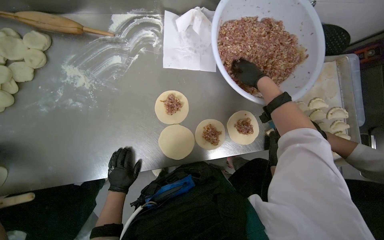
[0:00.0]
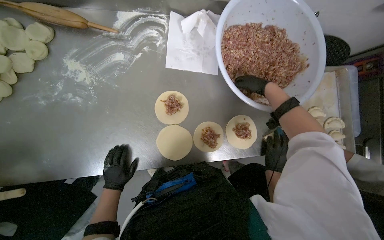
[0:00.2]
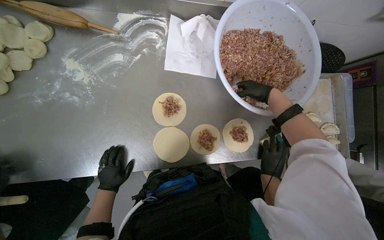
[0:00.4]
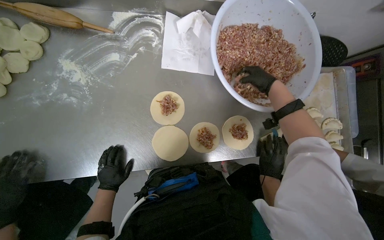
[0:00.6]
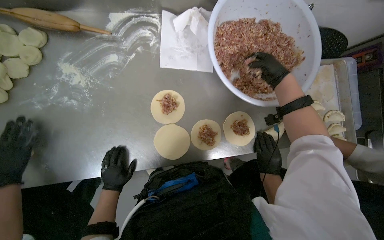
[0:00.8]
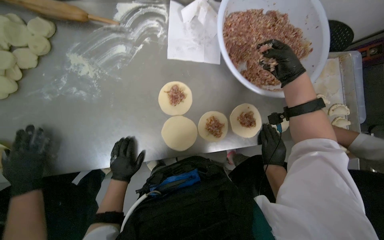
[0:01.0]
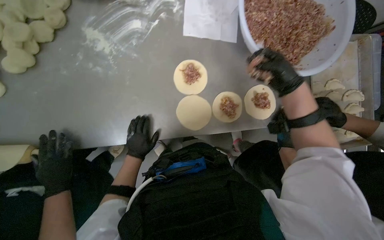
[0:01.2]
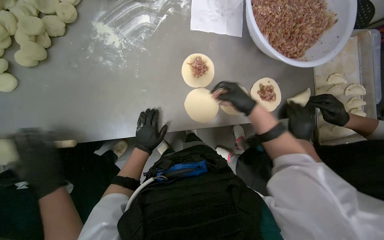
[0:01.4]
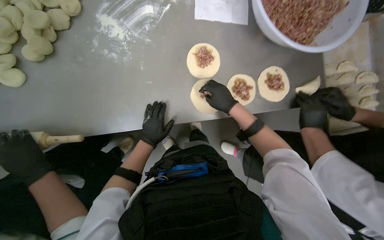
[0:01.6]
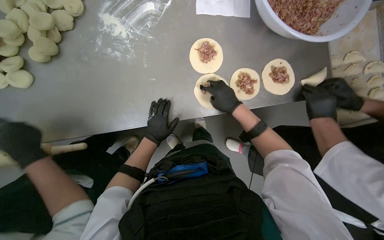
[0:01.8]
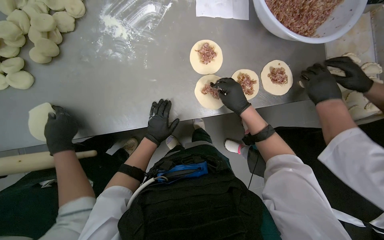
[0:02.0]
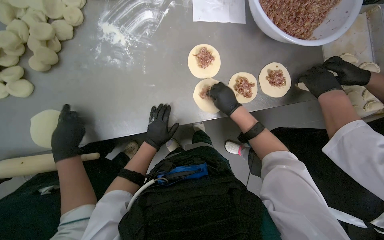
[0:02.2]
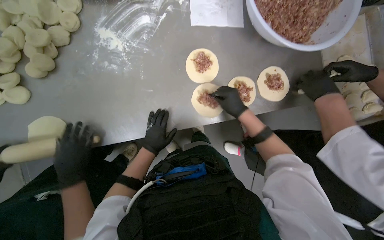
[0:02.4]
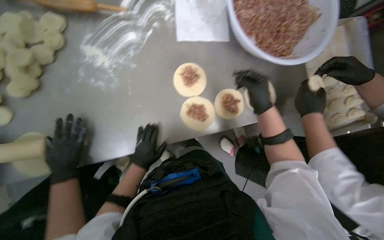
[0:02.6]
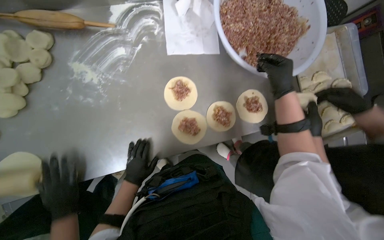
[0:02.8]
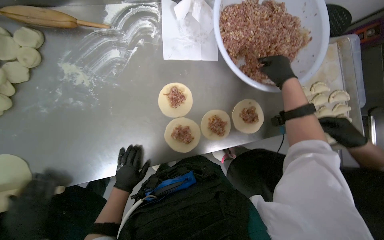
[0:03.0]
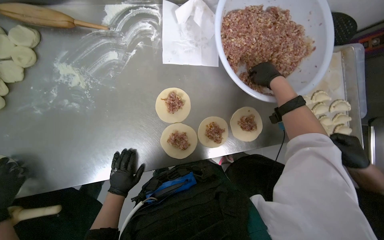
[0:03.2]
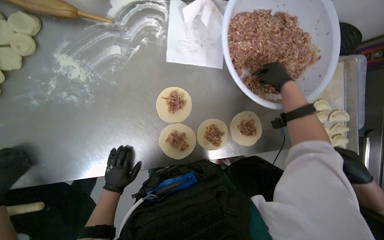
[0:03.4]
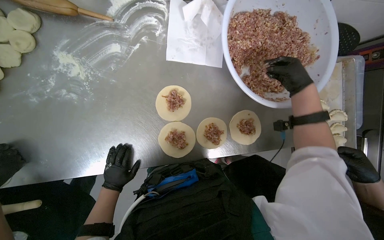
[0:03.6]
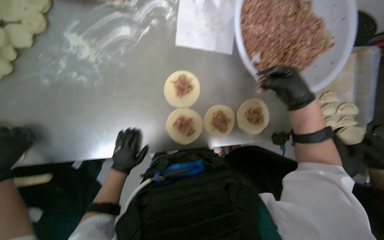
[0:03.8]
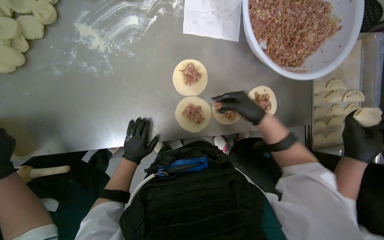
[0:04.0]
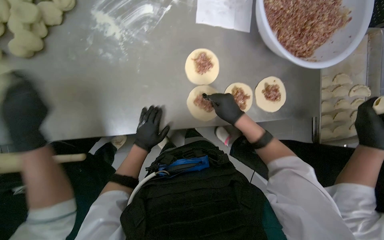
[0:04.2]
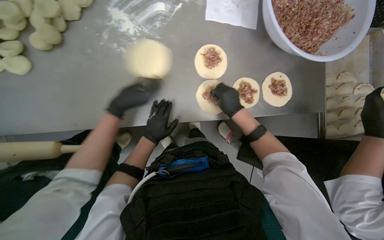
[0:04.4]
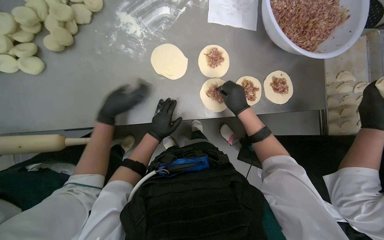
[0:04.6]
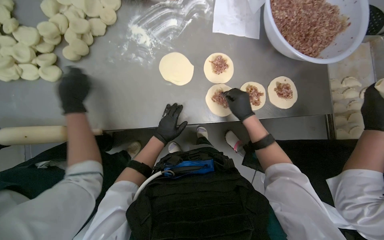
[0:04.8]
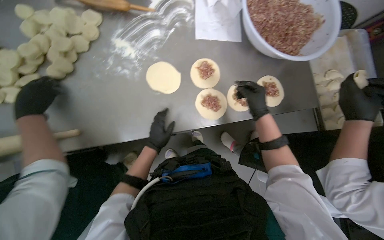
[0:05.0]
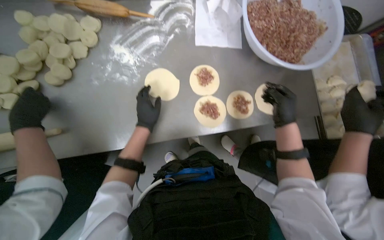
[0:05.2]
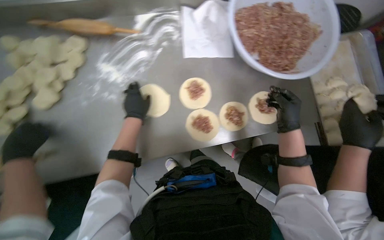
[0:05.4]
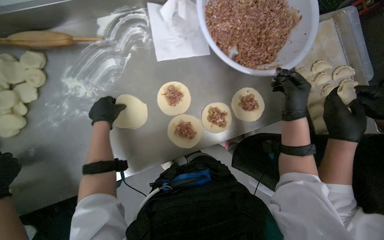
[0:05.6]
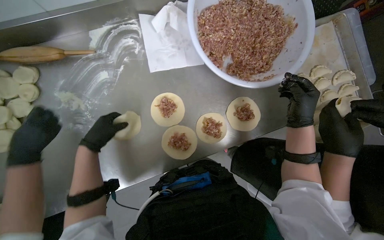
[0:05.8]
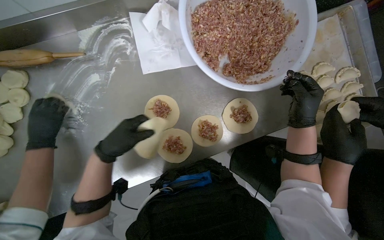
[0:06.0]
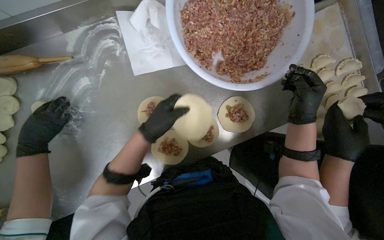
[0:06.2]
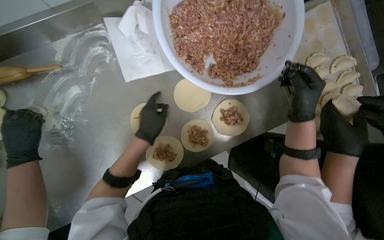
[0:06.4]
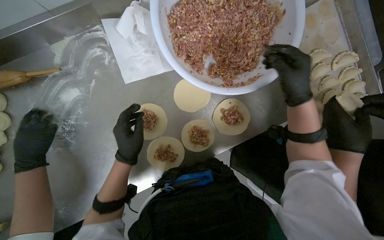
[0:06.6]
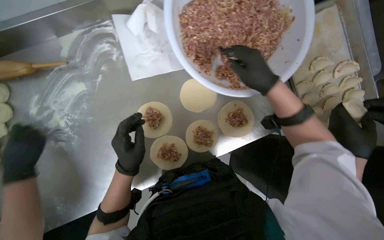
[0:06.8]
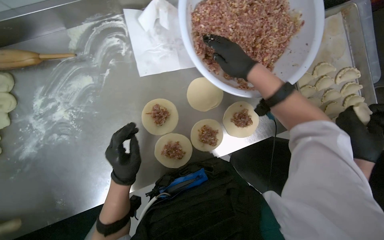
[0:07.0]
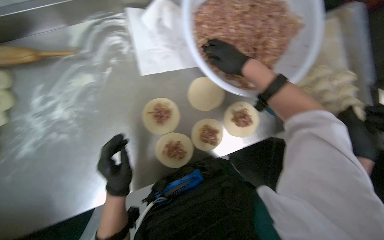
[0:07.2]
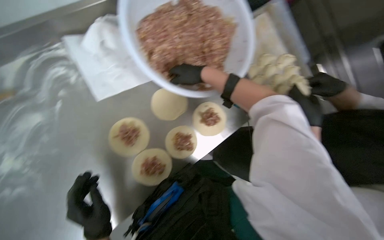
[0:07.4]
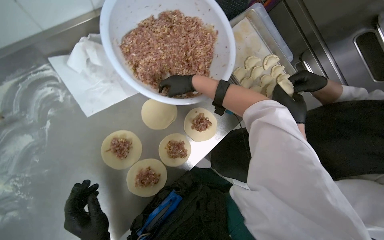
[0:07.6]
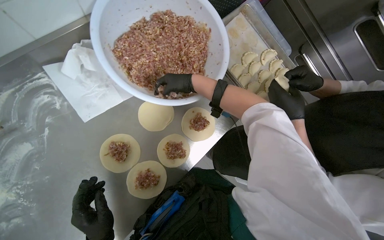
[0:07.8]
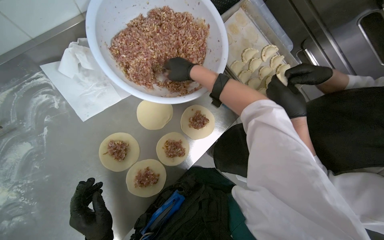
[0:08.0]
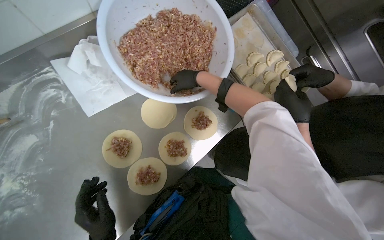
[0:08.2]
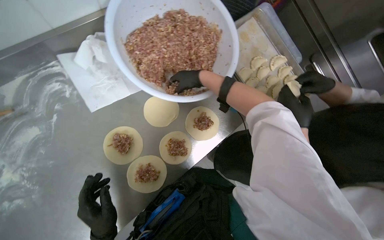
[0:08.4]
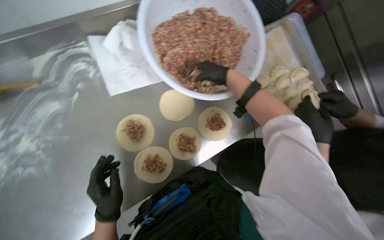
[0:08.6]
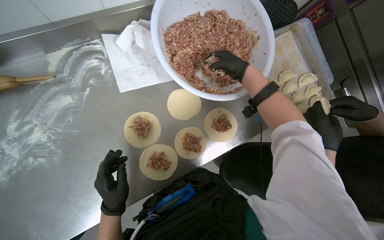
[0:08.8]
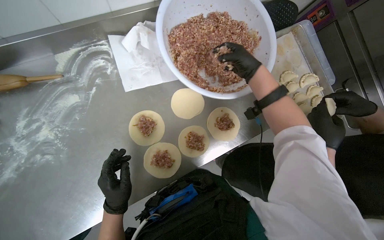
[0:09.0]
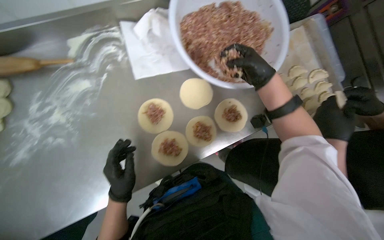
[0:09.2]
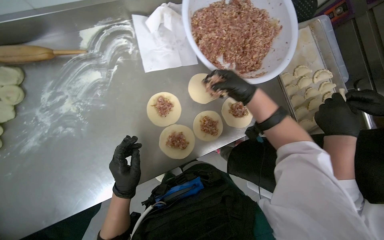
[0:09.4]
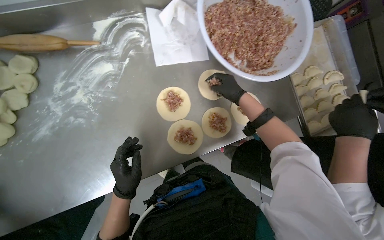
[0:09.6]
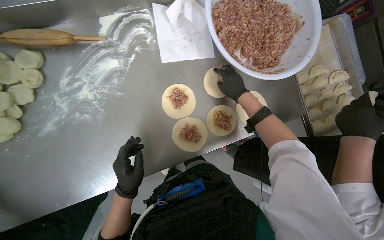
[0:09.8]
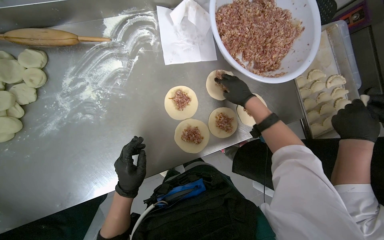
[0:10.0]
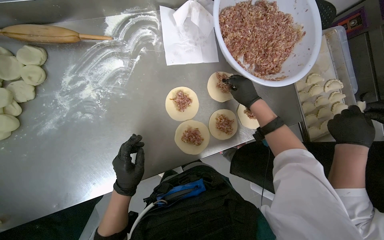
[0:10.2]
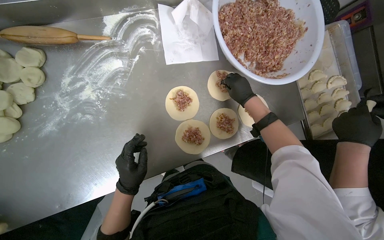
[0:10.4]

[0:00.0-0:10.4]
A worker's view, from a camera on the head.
Job: preparing food.
The whole recording: Placing meat filling onto dough circles. The worker places meat filling onto the prepared dough circles.
0:00.0 to 0:01.4: The right hand moves down the picture and to the left, approximately 30 cm.
0:01.4 to 0:03.0: The right hand goes some 25 cm up the picture and to the right.
0:03.0 to 0:04.4: The right hand is displaced to the left and down the picture by some 35 cm.
0:04.4 to 0:06.0: The right hand shifts roughly 30 cm to the right, while the left hand heads nearer to the camera, covering some 10 cm.
0:06.0 to 0:07.4: The head turns to the right by roughly 20 degrees. The left hand shifts approximately 10 cm down the picture. The right hand goes some 20 cm up the picture and to the left.
0:09.0 to 0:10.4: The right hand travels down the picture and farther from the camera by approximately 15 cm.

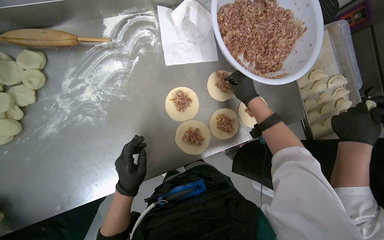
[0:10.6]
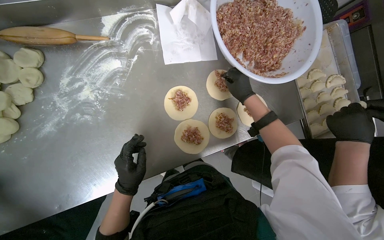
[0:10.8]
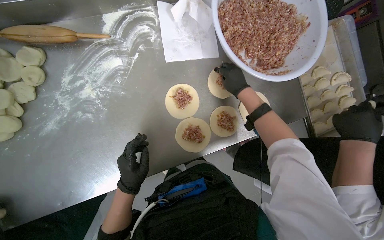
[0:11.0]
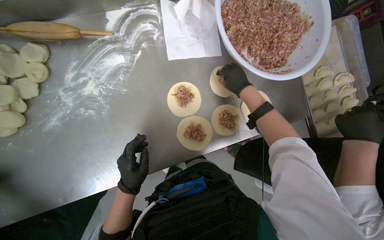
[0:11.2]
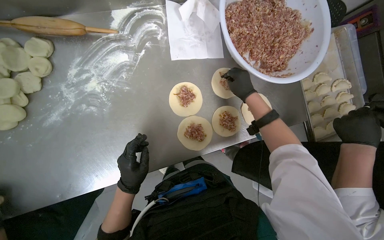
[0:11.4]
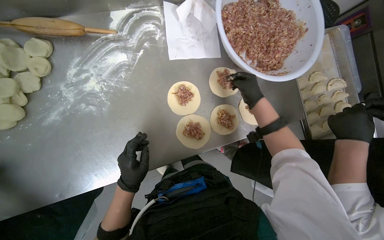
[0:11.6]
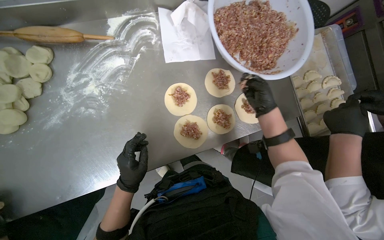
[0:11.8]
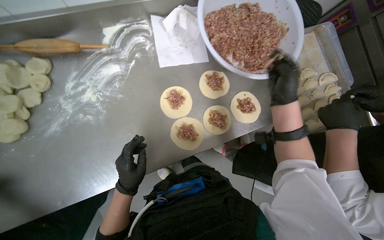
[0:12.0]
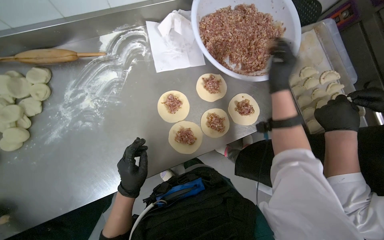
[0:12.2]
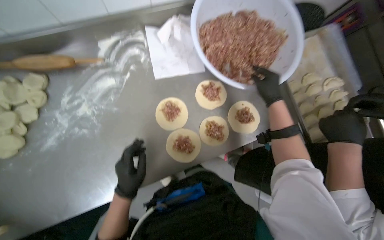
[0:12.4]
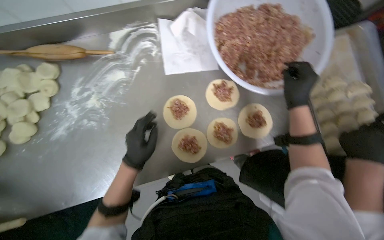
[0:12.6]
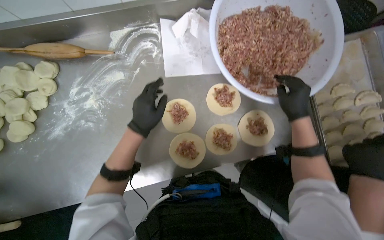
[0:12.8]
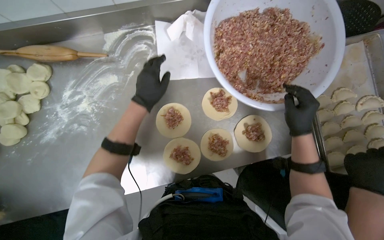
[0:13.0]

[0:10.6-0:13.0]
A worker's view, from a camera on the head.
Job: preparing food.
The whole recording: Placing meat filling onto dough circles. The worker places meat filling onto the prepared dough circles.
0:10.6 to 0:11.8: The hands make small movements and keep their place.
0:11.8 to 0:13.0: The right hand heads to the right, covering about 10 cm; the left hand travels up the picture by roughly 30 cm.

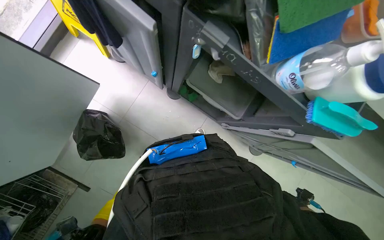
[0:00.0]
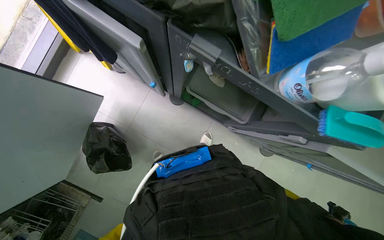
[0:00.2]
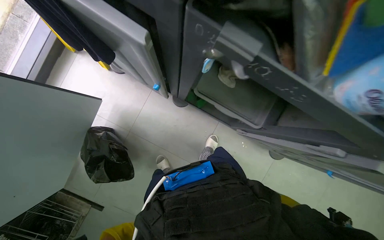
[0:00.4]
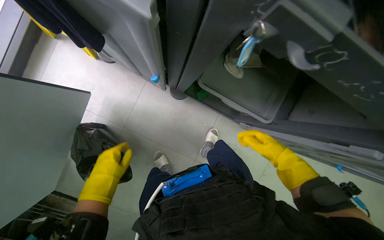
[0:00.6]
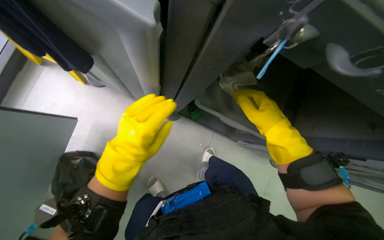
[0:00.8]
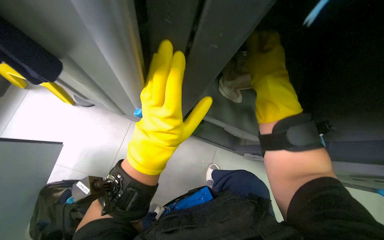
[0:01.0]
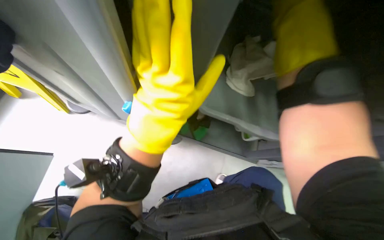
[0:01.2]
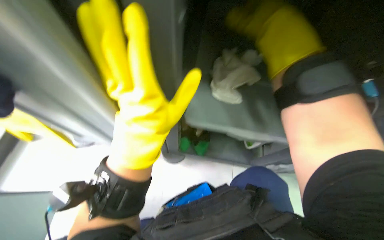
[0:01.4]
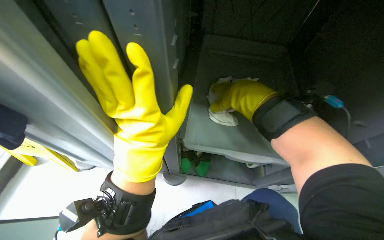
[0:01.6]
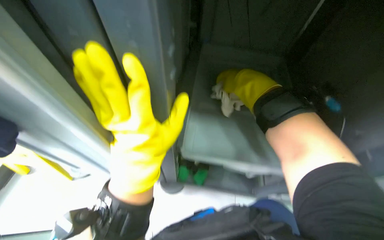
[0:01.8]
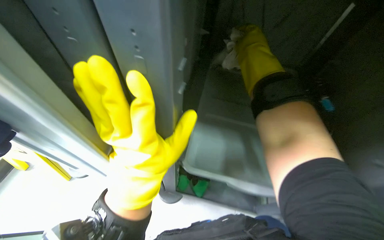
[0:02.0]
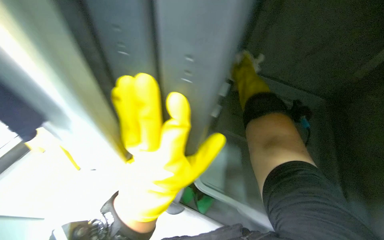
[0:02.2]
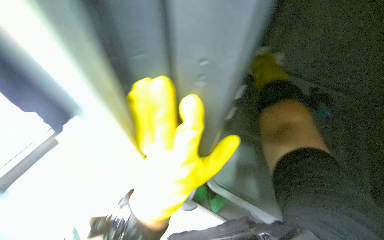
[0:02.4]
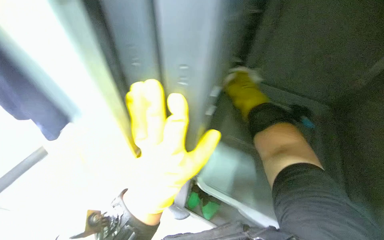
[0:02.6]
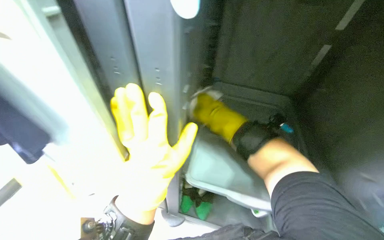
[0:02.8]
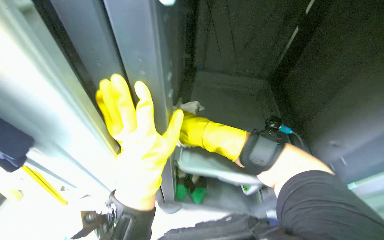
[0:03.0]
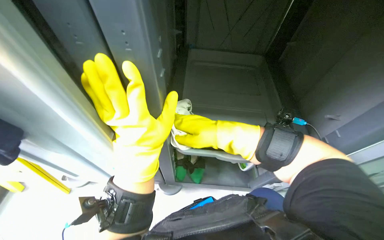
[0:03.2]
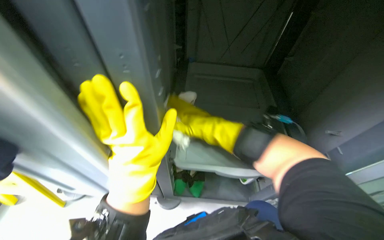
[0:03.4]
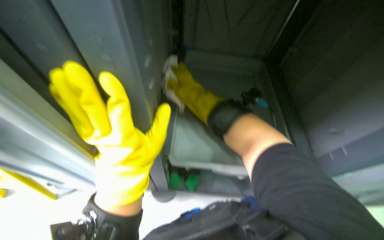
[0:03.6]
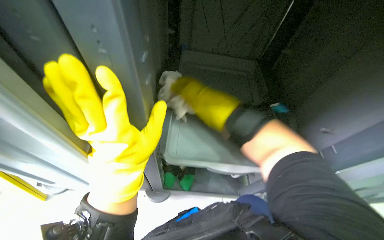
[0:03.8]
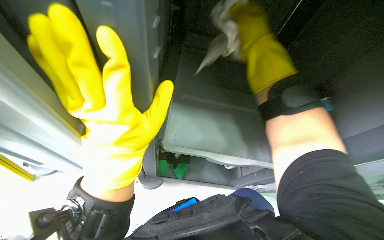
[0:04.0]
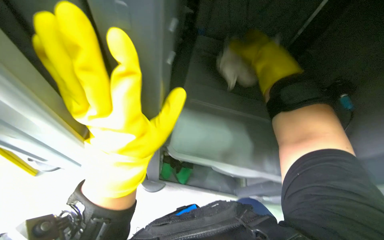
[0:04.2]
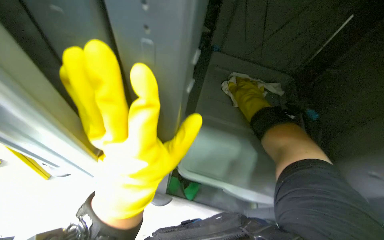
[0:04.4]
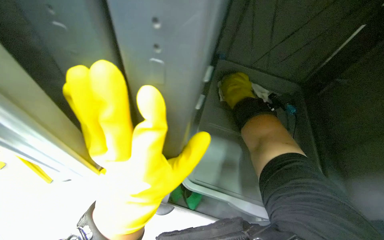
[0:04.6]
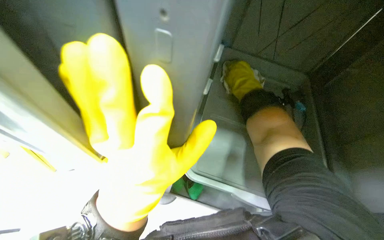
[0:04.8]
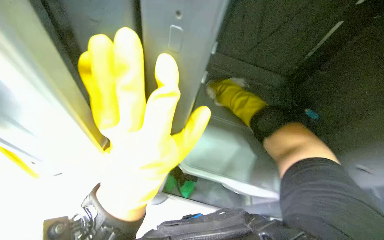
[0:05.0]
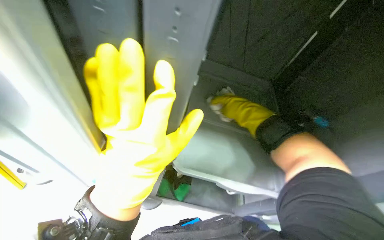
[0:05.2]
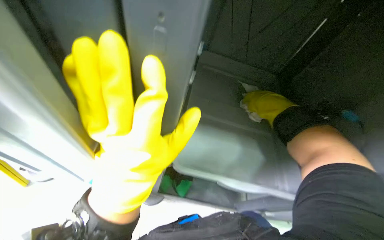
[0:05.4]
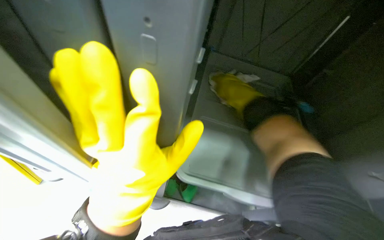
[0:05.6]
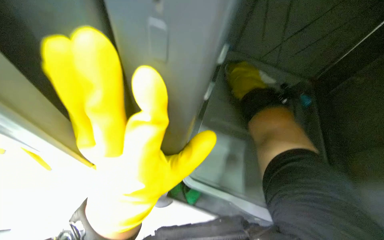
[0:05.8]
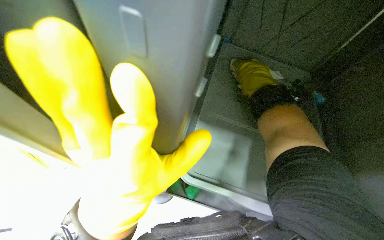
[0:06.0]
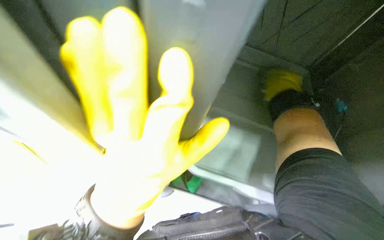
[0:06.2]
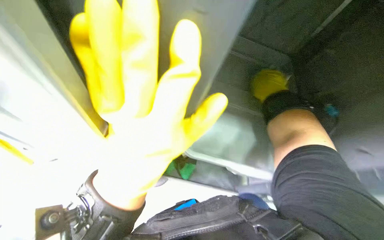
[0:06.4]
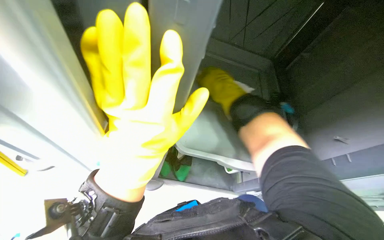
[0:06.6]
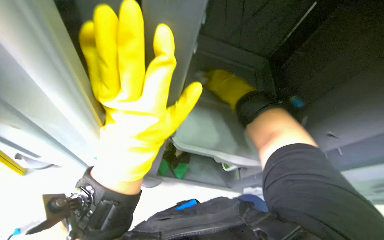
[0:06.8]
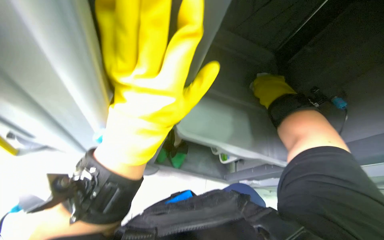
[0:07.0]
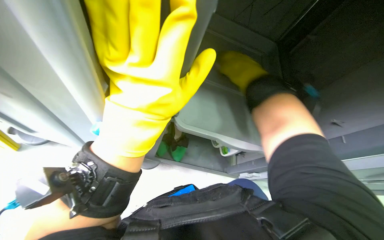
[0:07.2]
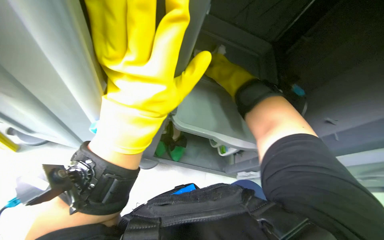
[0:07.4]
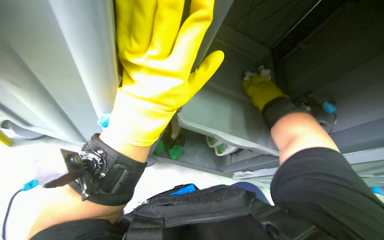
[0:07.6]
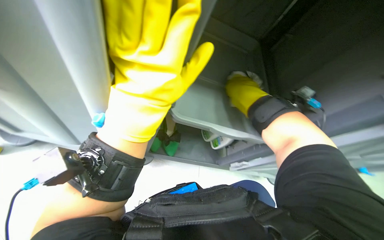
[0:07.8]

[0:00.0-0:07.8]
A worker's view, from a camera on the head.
Job: wiping surfaces.
The whole recording: Cleaning inside of cleaning cart. The worker wipes down the inside compartments of the cleaning cart with a cloth.
0:00.0 to 0:01.6: The view tips upward by roughly 15 degrees.
0:01.6 to 0:03.2: The right hand heads down the picture, covering approximately 10 cm.
0:03.2 to 0:04.6: The right hand is displaced up the picture by about 25 cm, and reaches about 10 cm nearer to the camera, then returns.
0:04.6 to 0:06.2: The right hand shifts about 10 cm to the right.
0:06.2 to 0:07.8: The right hand moves left and right over about 20 cm, changing direction 3 times.
